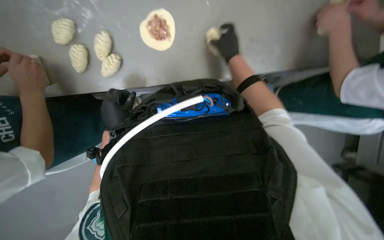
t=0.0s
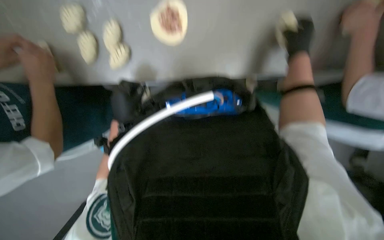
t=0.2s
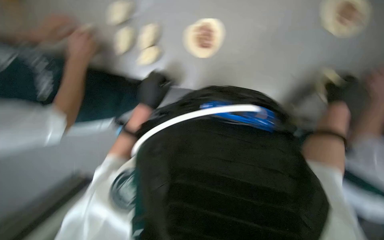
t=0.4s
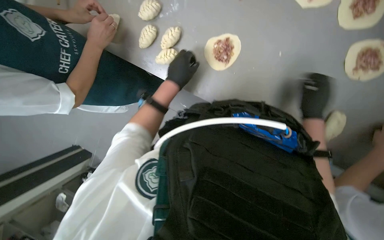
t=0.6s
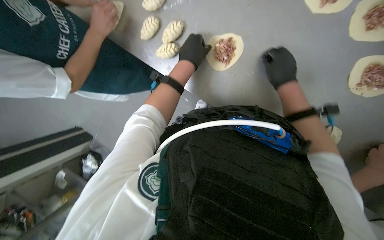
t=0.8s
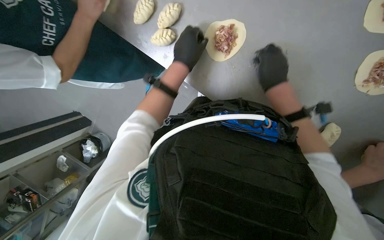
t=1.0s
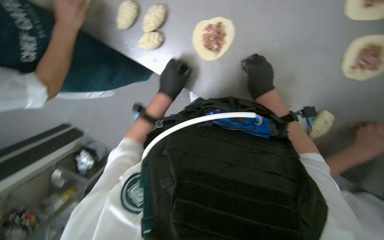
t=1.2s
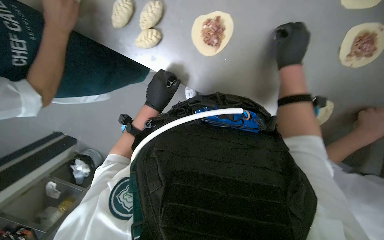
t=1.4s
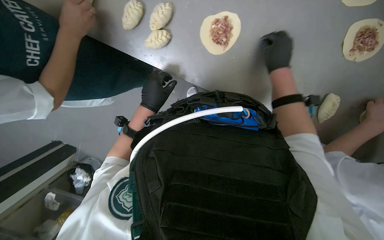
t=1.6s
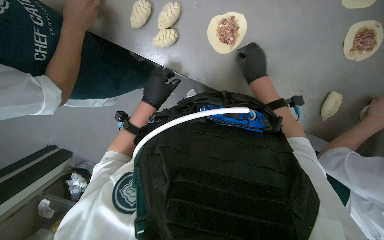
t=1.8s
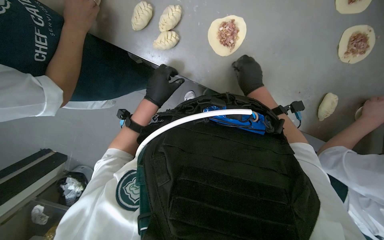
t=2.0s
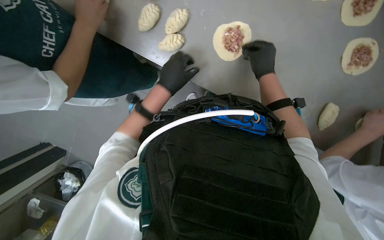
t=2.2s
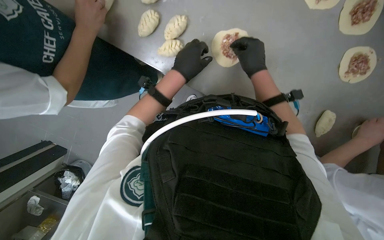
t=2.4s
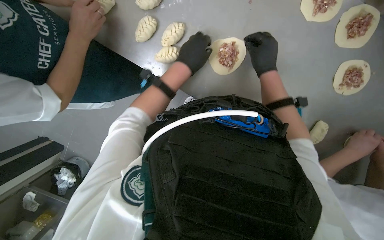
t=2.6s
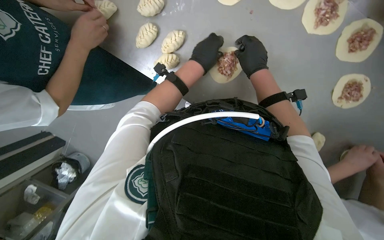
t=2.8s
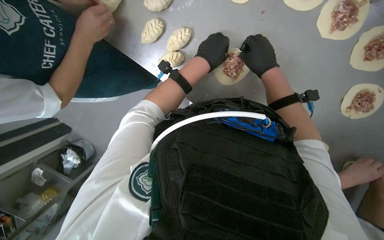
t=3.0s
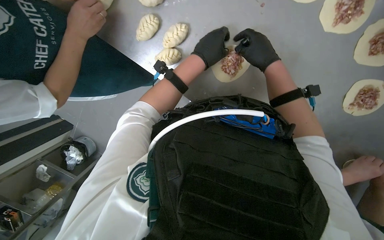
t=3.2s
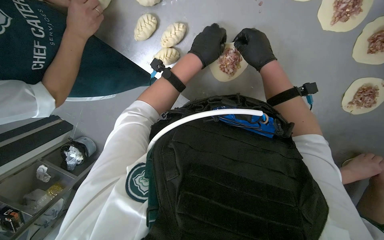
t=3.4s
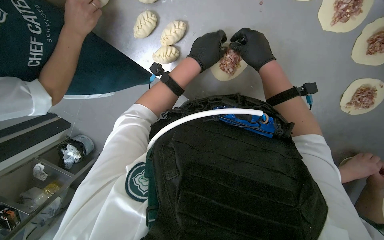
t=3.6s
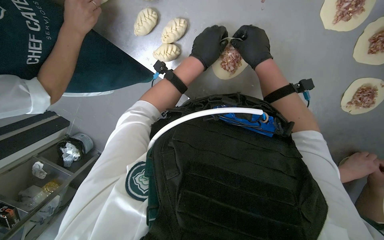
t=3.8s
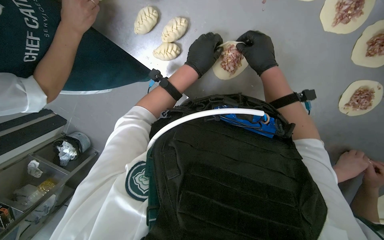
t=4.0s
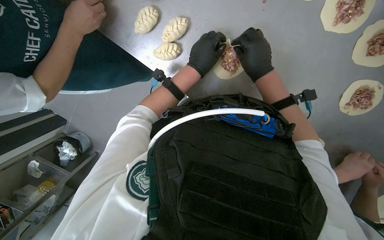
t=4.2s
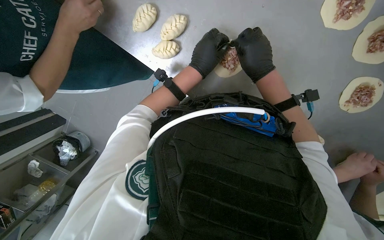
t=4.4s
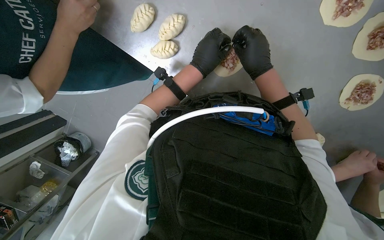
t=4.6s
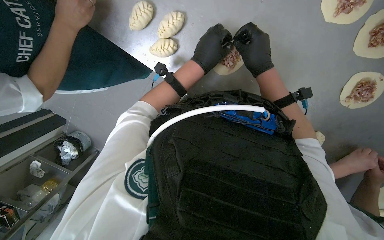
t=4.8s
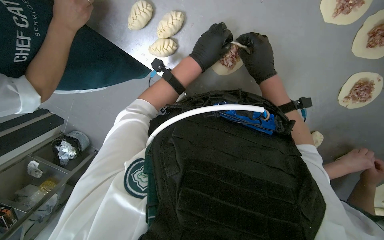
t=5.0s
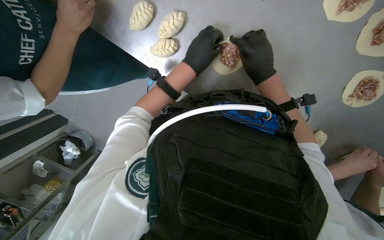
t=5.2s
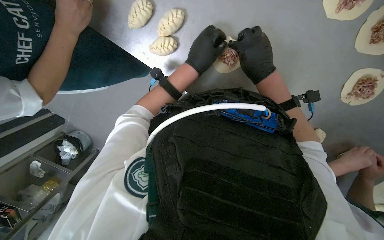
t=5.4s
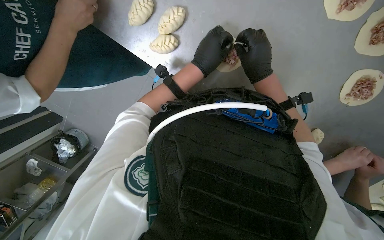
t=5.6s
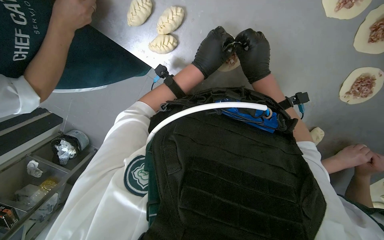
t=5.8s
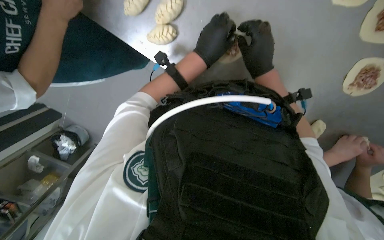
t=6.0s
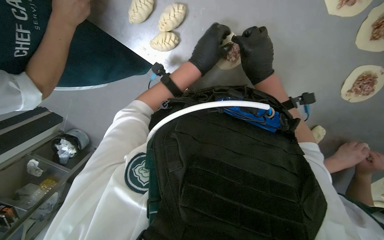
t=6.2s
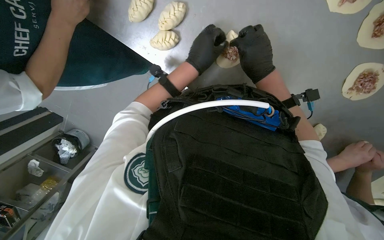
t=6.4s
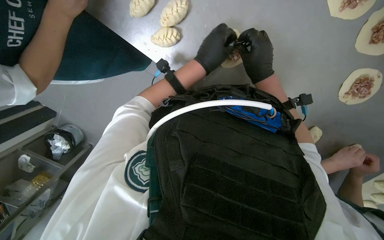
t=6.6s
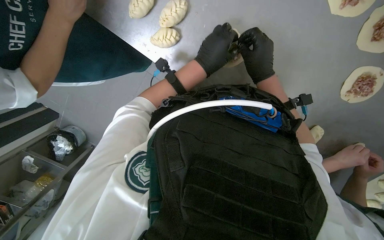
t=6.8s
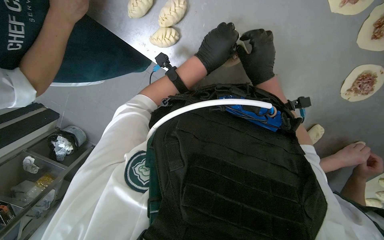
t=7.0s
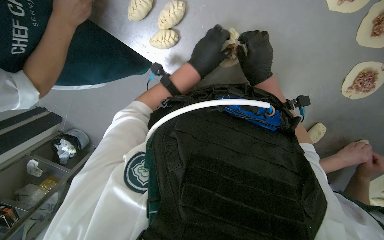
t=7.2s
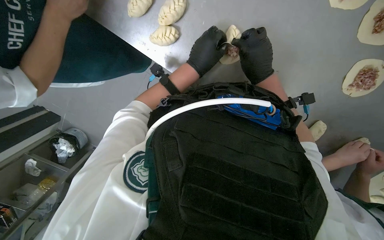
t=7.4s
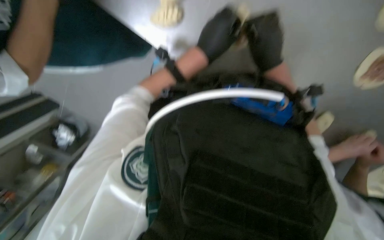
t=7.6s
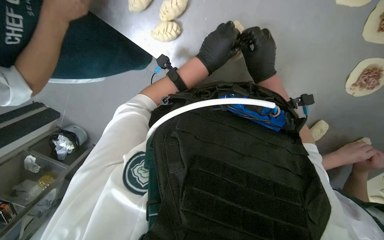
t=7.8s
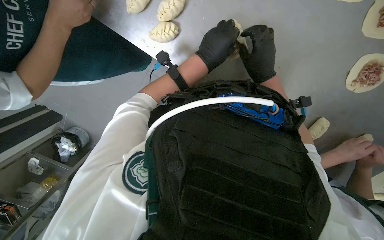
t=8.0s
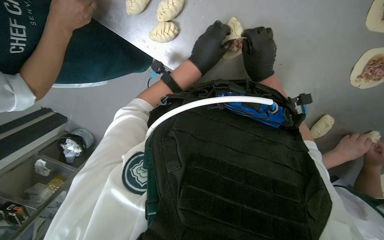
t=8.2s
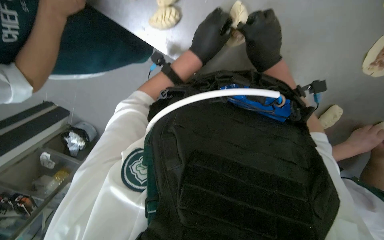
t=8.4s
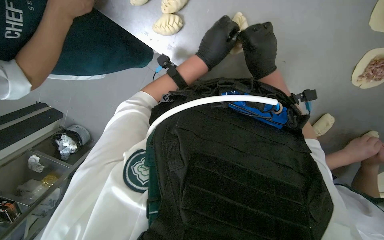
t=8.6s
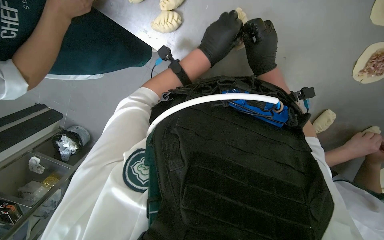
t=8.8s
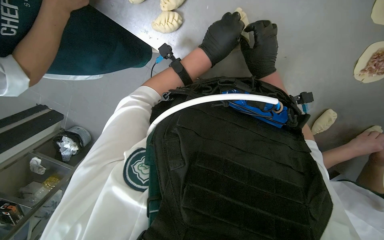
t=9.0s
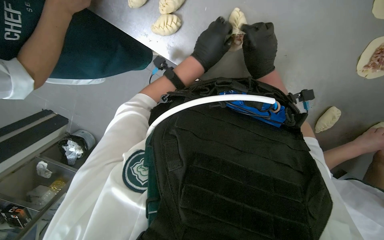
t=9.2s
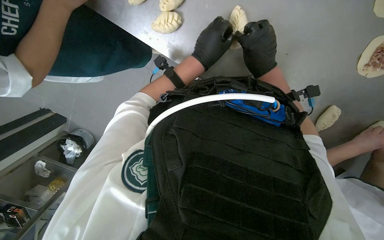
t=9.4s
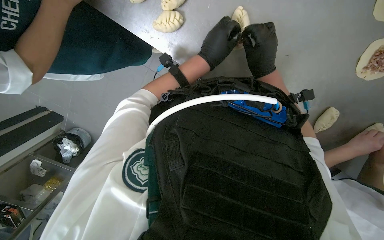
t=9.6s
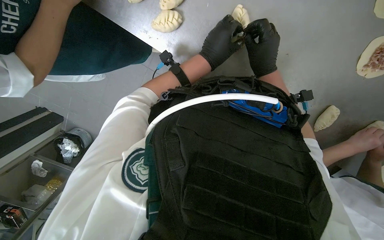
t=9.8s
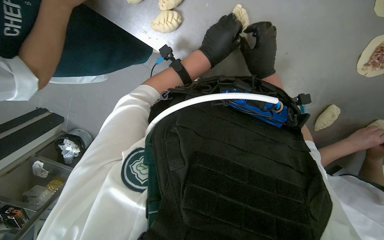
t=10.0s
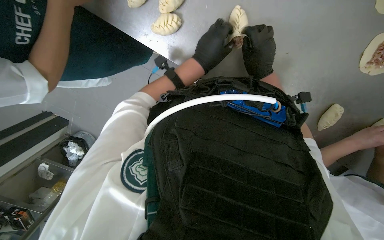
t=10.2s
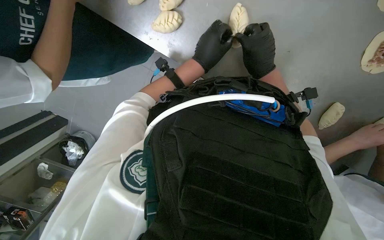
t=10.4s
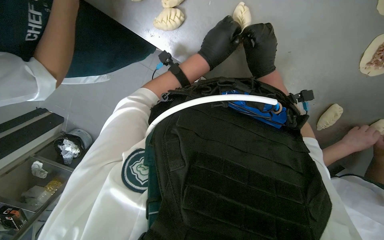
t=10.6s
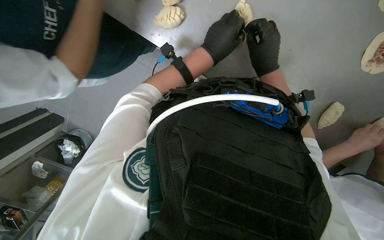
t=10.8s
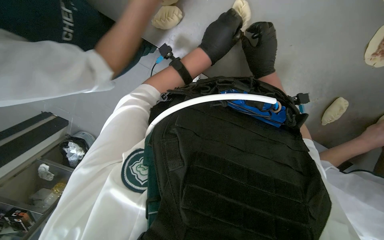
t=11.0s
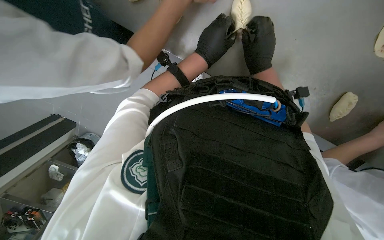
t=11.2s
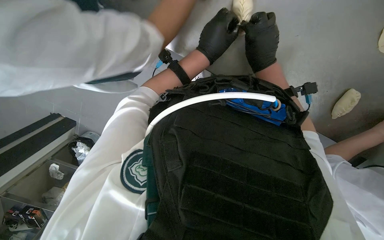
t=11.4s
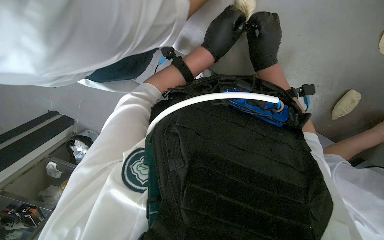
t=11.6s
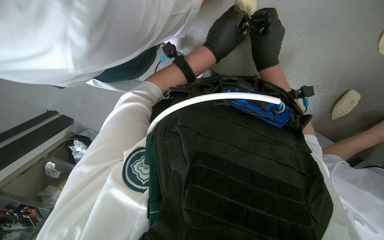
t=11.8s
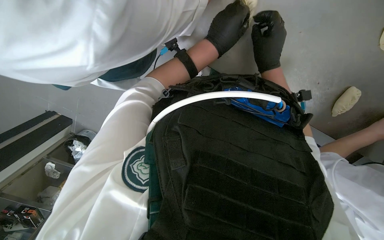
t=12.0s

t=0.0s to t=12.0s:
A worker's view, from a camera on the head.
Job: preparing food.
The whole recording: Folding meat-filled dough into dumplings. The worker folds dough filled with meat into dumplings and places them on a baking sheet.
t=1.6s to t=3.0s: The right hand travels to the left by approximately 15 cm. The left hand shifts approximately 15 cm up the picture.
t=3.0s to t=12.0s: The hands make small movements and keep their place.

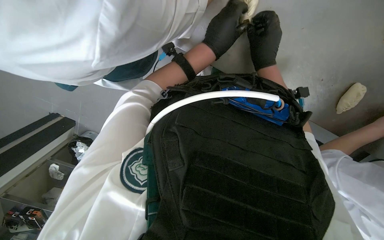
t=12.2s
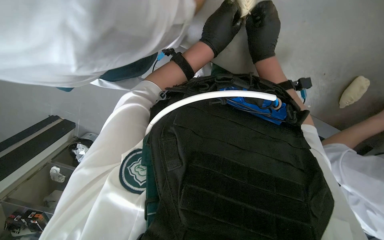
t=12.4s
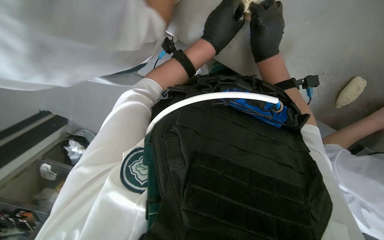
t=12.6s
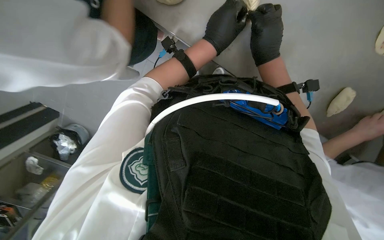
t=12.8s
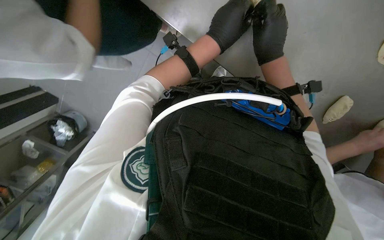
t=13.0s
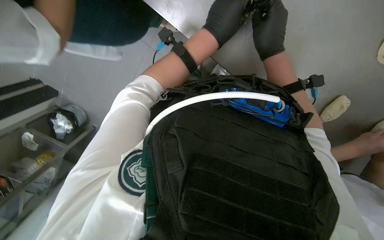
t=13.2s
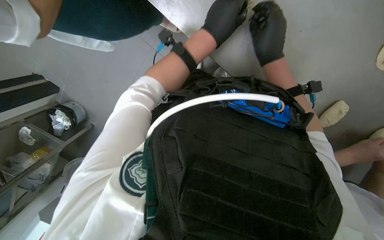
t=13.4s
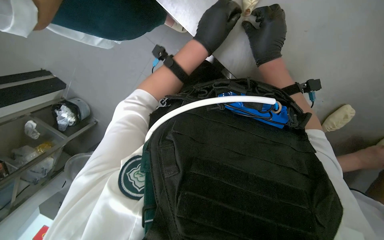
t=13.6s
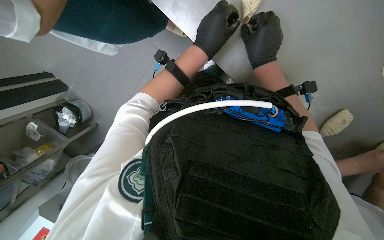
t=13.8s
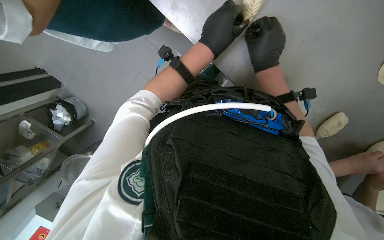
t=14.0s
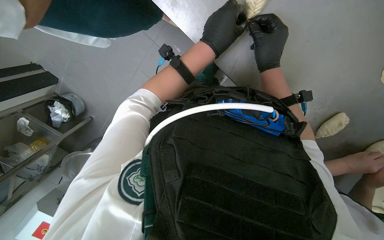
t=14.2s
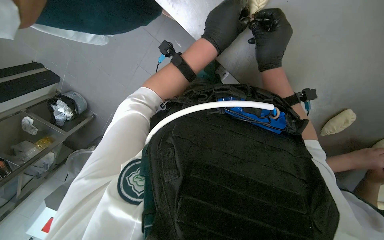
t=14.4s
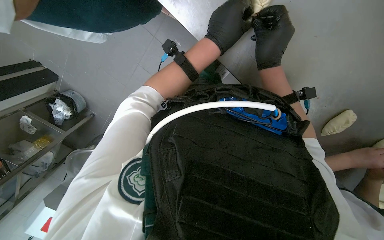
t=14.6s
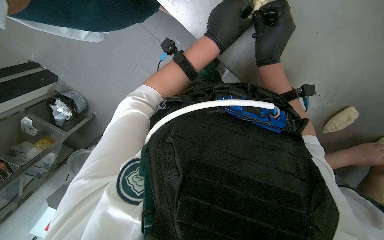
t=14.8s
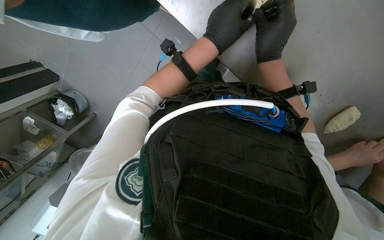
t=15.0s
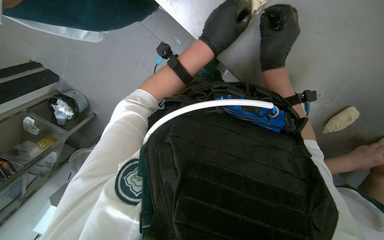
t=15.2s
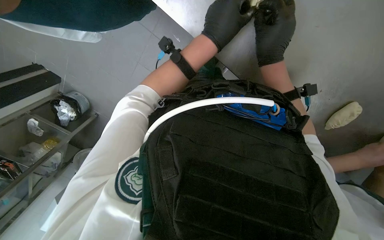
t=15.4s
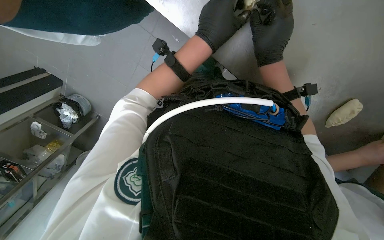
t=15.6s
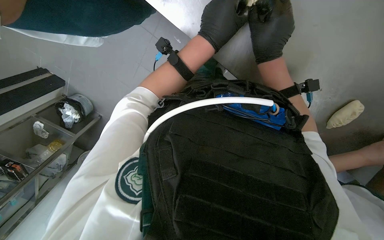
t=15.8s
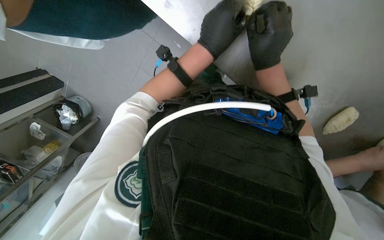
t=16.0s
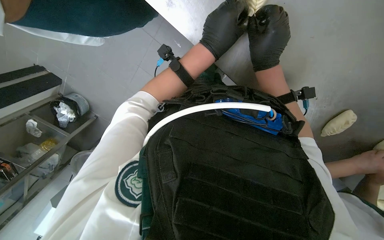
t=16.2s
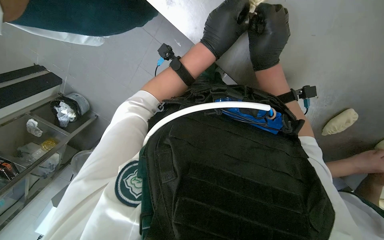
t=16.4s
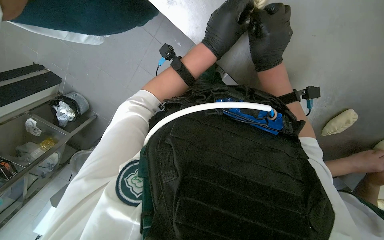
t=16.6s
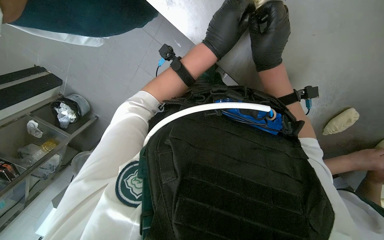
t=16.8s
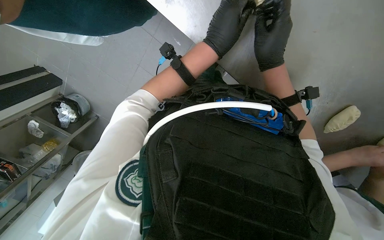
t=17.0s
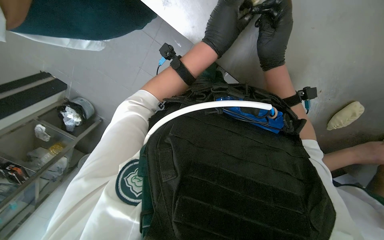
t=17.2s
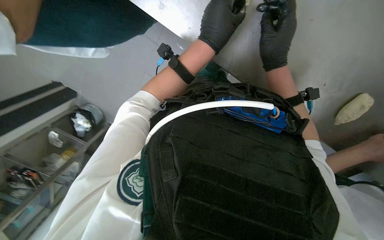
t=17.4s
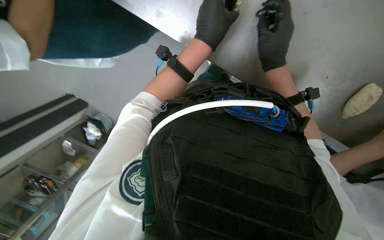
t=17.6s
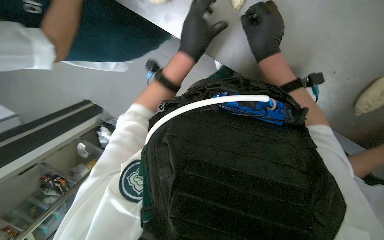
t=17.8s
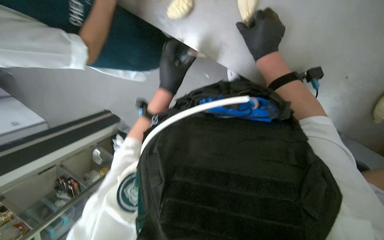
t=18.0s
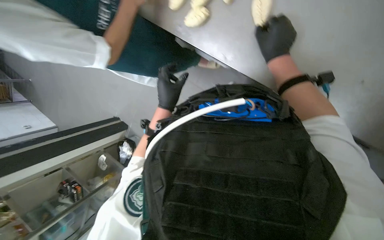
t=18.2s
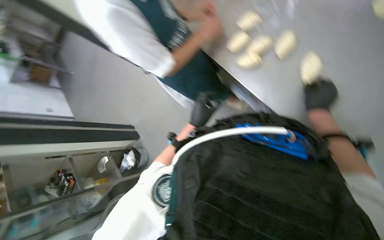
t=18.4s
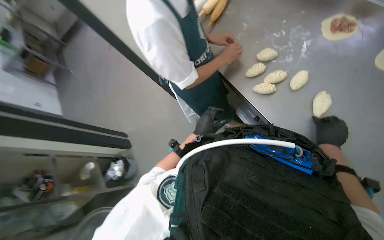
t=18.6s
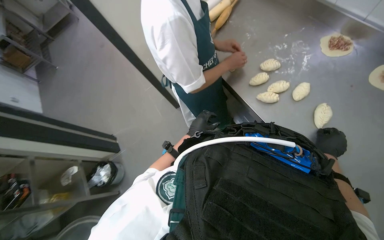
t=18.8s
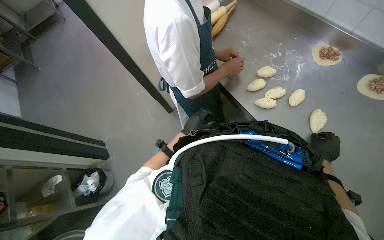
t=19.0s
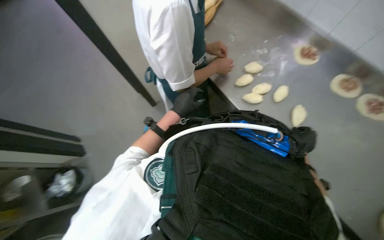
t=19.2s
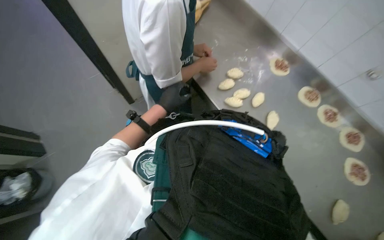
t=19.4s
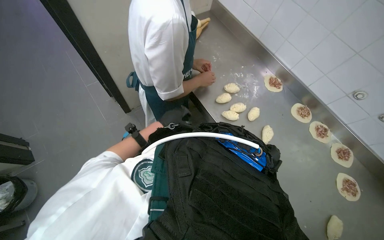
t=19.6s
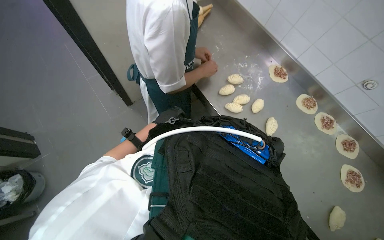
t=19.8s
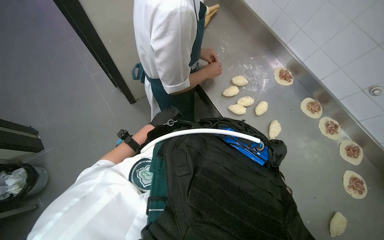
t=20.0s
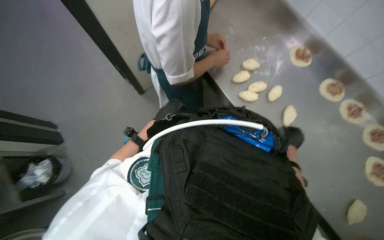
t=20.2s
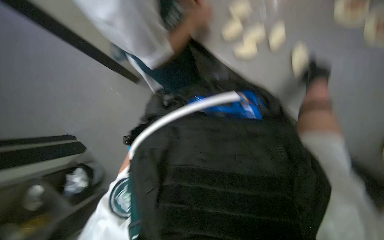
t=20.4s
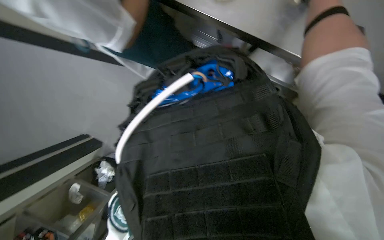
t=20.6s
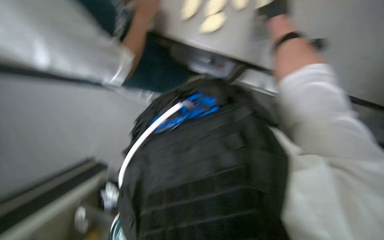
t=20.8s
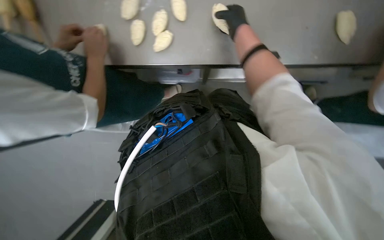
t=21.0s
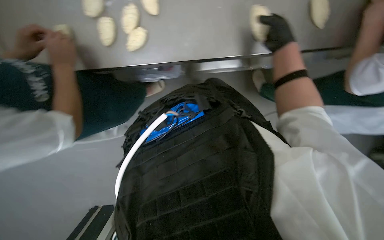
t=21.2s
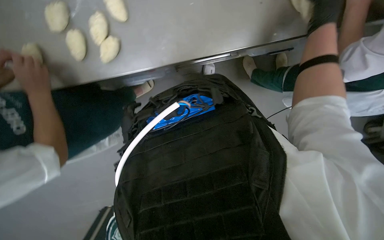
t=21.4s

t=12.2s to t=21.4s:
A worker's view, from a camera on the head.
Job: preparing food.
The whole recording: Folding meat-filled dough into dumplings. The worker folds dough filled with meat into dumplings and places them on a baking sheet.
t=12.2s to t=16.8s: The hands make small movements and keep their place.
t=16.8s to t=18.4s: The camera sweeps to the left, by roughly 20 degrees. The view tips upward by about 20 degrees. The left hand goes some 20 cm to the left and down the picture. The right hand moves to the right, some 10 cm.
t=18.4s to t=19.8s: The view pans to the right by approximately 25 degrees. The view tilts approximately 15 degrees upward.
t=19.8s to t=21.4s: Everything in view rotates some 35 degrees counterclockwise.
